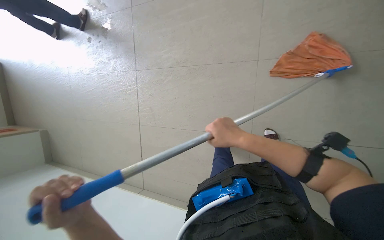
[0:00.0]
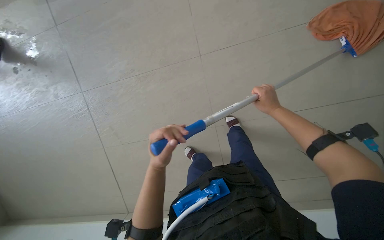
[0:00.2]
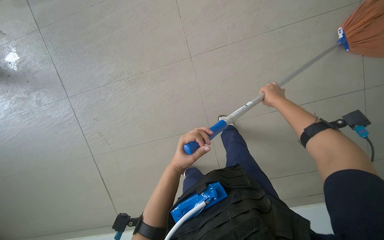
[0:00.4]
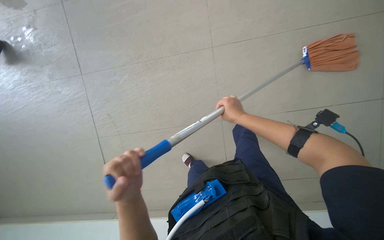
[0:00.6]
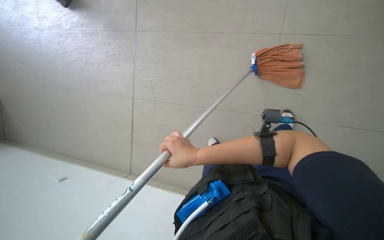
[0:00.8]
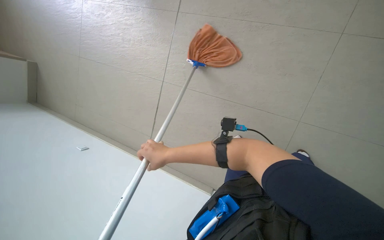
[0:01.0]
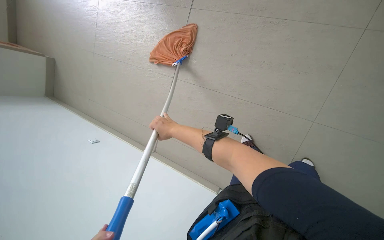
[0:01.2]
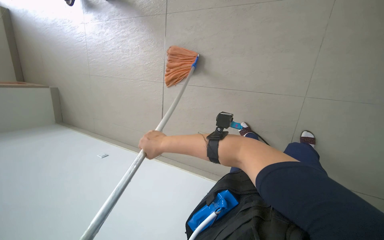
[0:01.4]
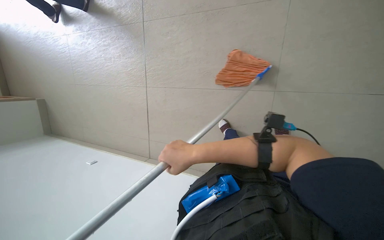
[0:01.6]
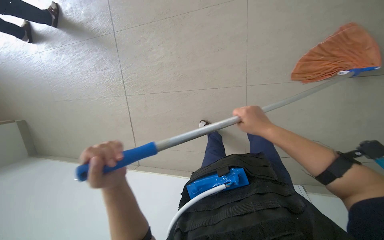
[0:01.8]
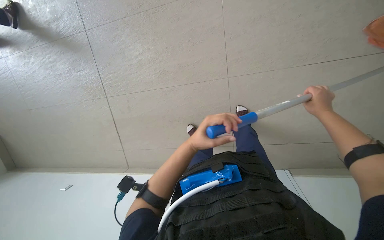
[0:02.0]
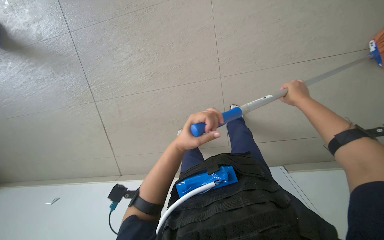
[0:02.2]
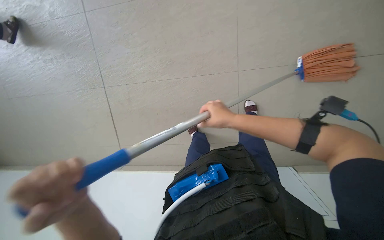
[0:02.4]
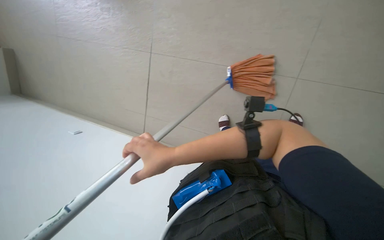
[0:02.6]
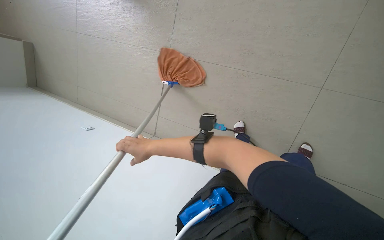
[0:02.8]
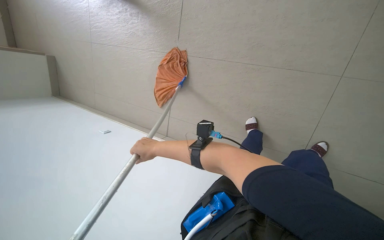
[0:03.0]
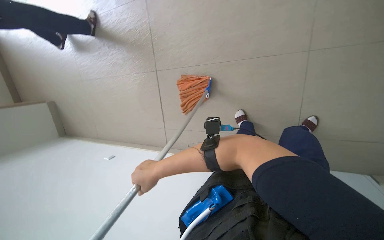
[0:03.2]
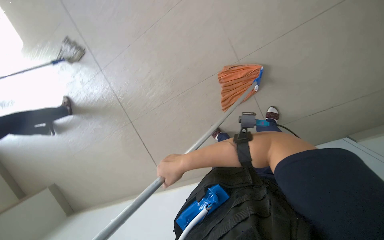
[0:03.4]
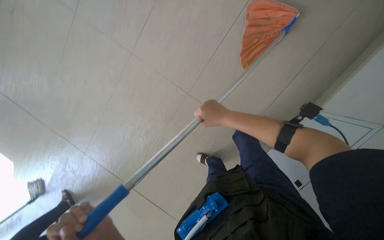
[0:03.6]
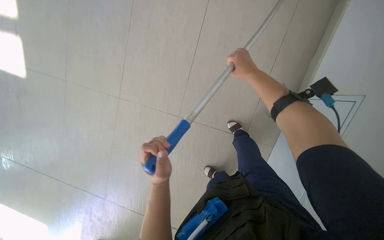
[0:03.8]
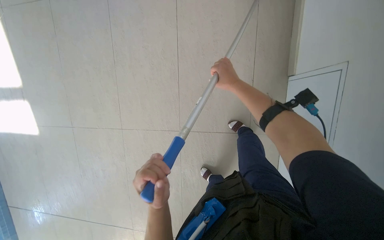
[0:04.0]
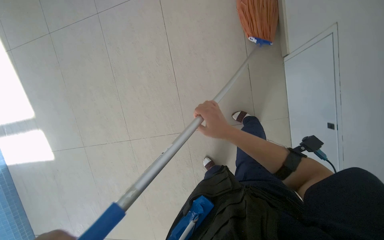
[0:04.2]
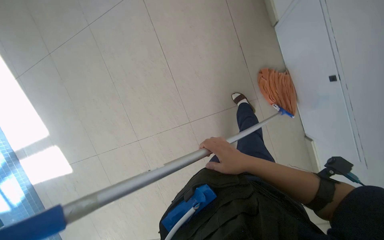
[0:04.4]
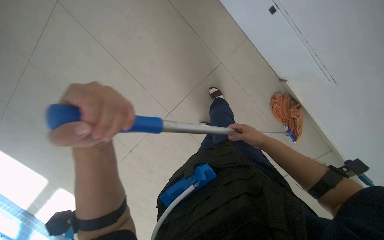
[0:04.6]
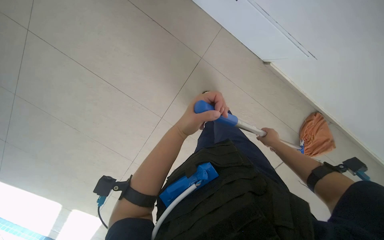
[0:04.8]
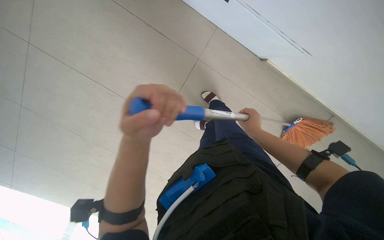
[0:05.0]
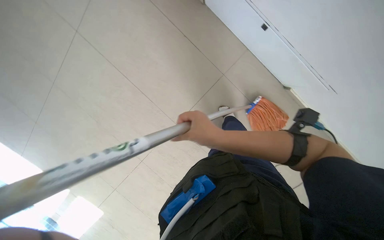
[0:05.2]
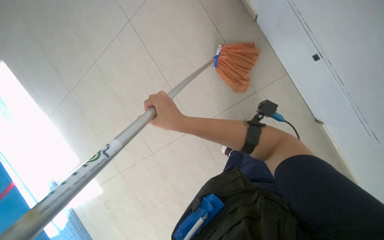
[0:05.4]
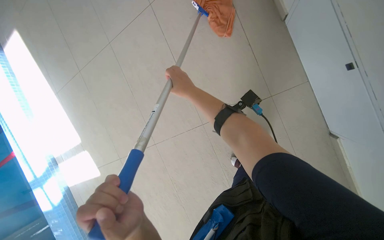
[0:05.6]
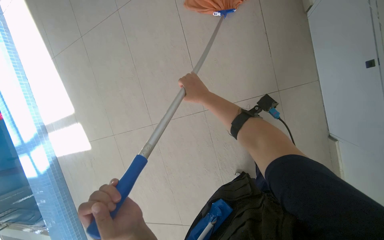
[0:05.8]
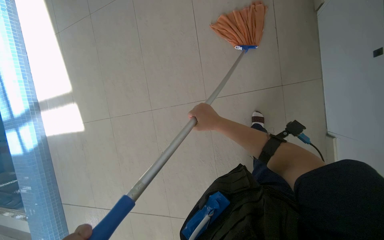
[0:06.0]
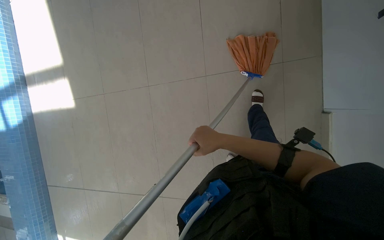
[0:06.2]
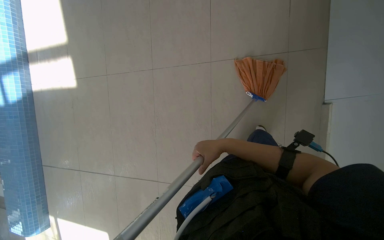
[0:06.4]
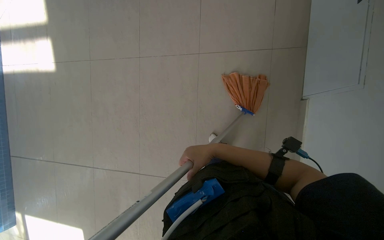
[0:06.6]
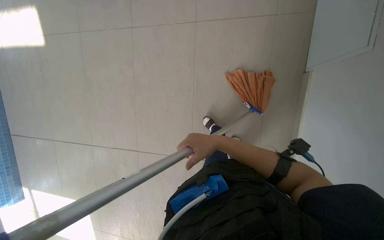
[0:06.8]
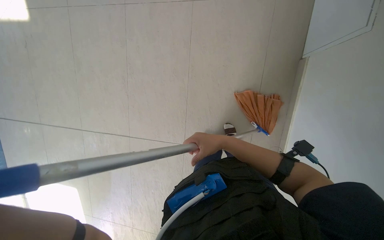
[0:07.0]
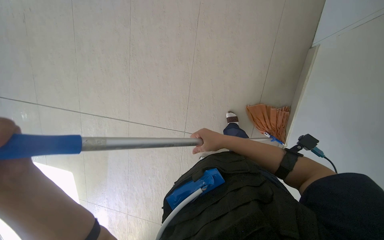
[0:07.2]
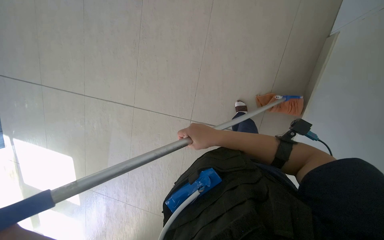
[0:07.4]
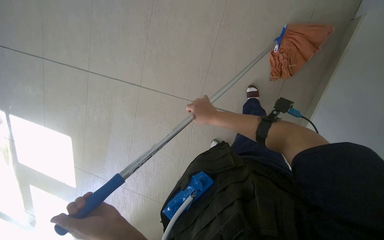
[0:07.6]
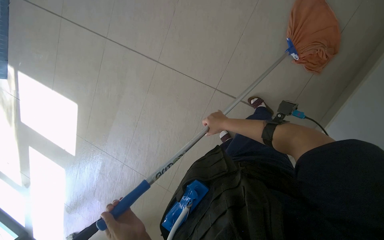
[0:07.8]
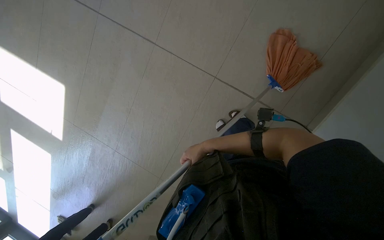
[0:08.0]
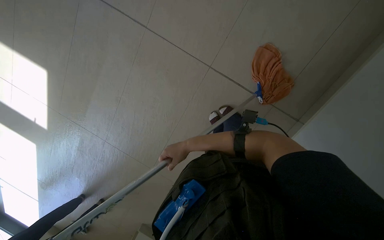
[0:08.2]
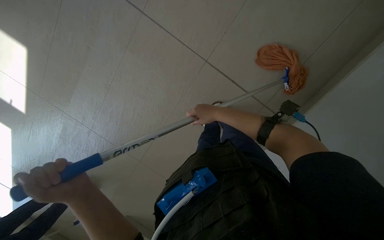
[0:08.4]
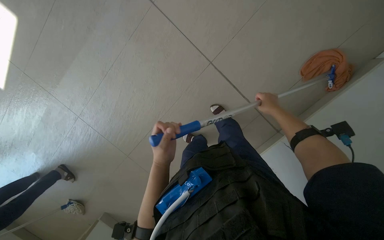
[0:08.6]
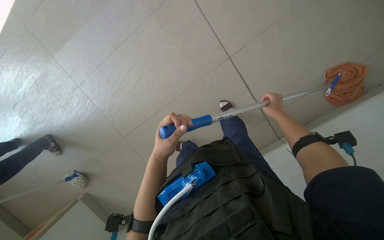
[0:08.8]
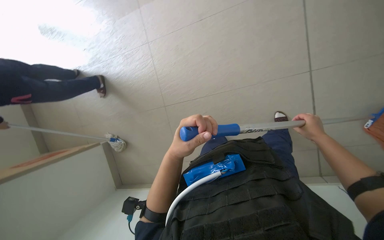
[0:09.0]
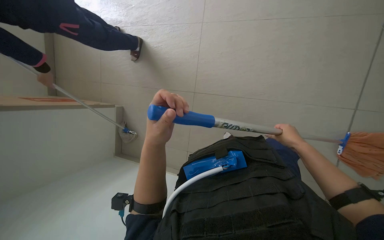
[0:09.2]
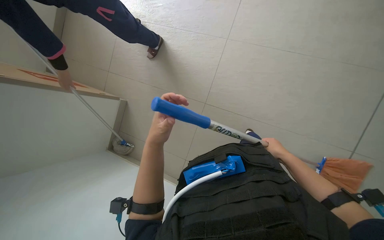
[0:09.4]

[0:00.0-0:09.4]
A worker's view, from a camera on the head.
Job: mopping floor.
The whole recording: Mopping pool deck. The worker dips and wrings a mop, then mops the tiled floor around the swimming pool, and wrings the mop again.
0:04.8 to 0:06.2: The camera is carried about 50 cm. The scene rotates clockwise by approximately 30 degrees.
0:06.2 to 0:07.8: The view tilts roughly 30 degrees downward. Everything in view rotates roughly 30 degrees clockwise.
0:07.8 to 0:09.4: The view tilts roughly 10 degrees downward. The right hand moves left and right over some 50 cm, changing direction 2 times.

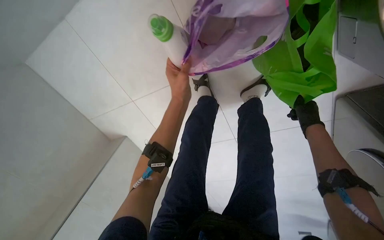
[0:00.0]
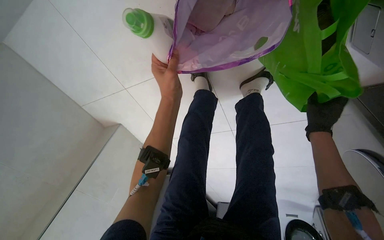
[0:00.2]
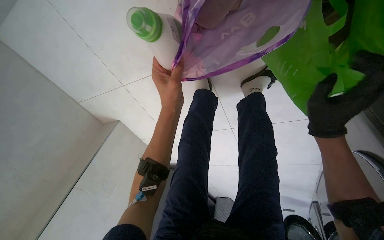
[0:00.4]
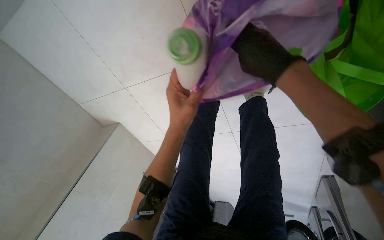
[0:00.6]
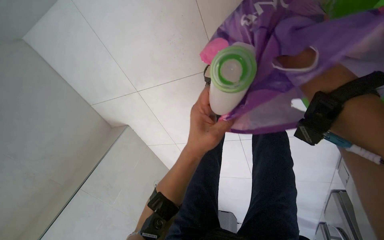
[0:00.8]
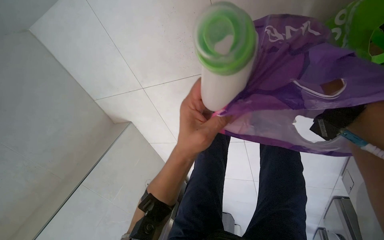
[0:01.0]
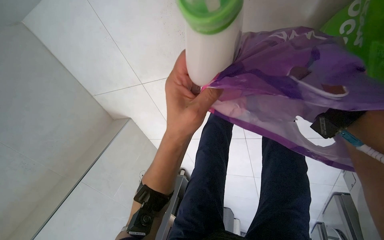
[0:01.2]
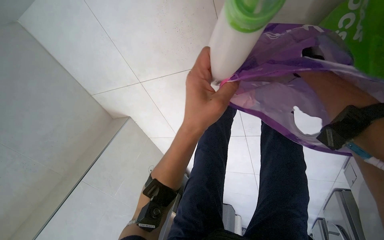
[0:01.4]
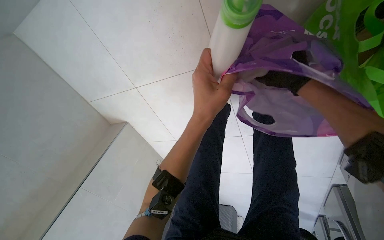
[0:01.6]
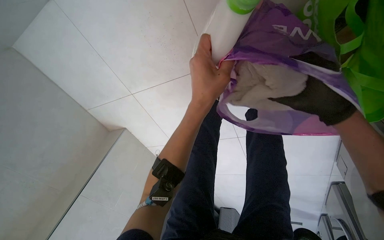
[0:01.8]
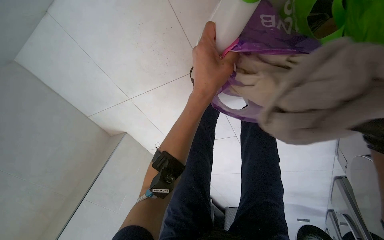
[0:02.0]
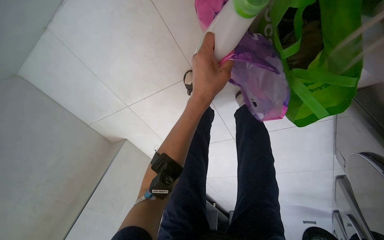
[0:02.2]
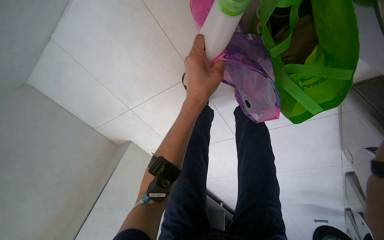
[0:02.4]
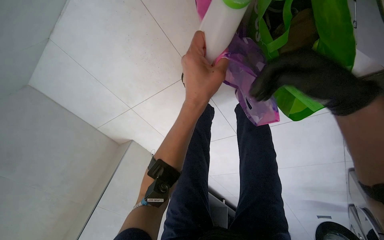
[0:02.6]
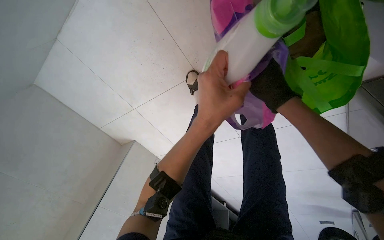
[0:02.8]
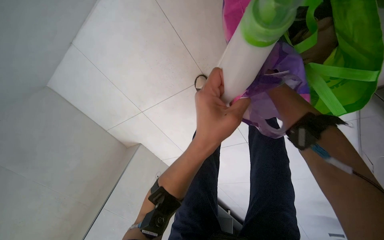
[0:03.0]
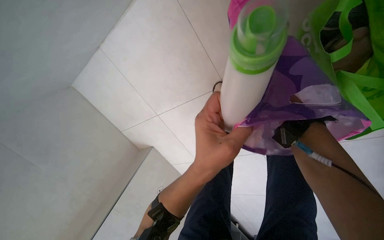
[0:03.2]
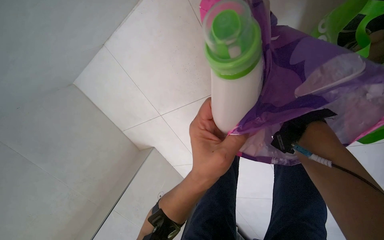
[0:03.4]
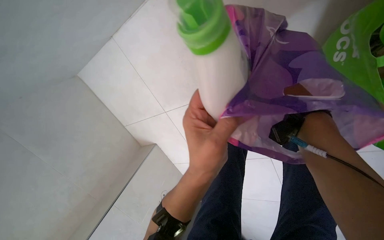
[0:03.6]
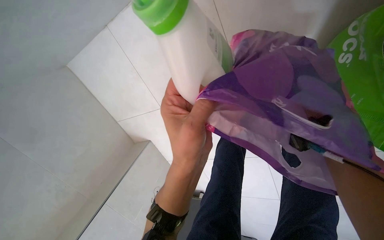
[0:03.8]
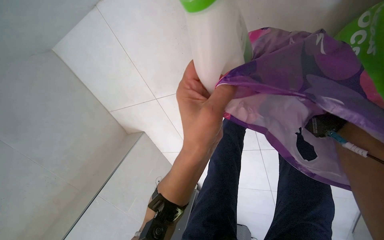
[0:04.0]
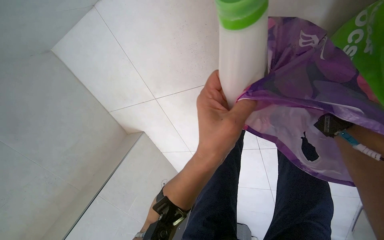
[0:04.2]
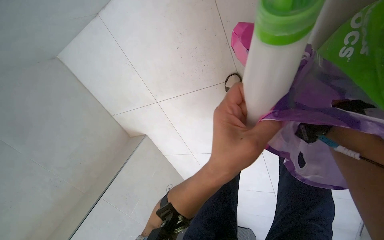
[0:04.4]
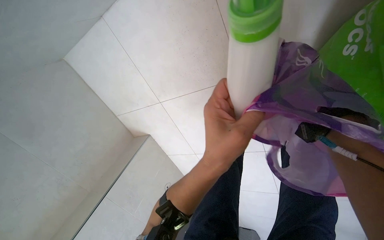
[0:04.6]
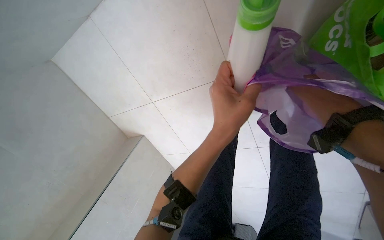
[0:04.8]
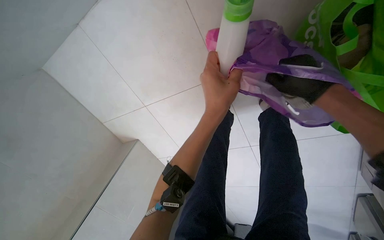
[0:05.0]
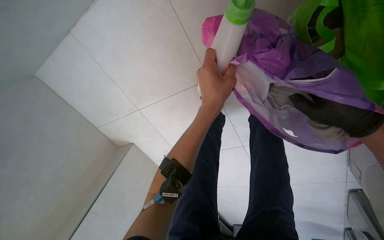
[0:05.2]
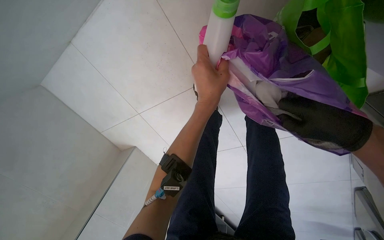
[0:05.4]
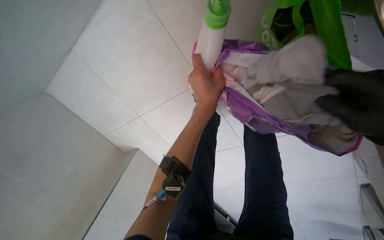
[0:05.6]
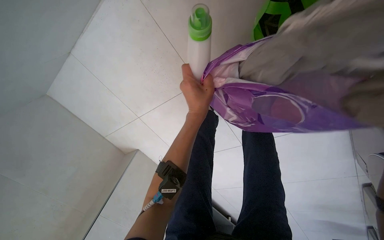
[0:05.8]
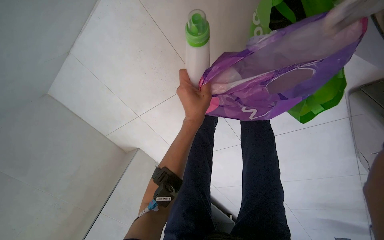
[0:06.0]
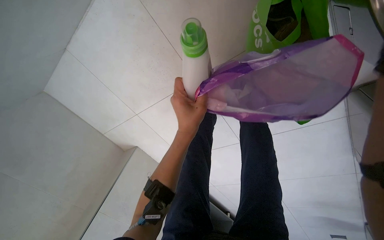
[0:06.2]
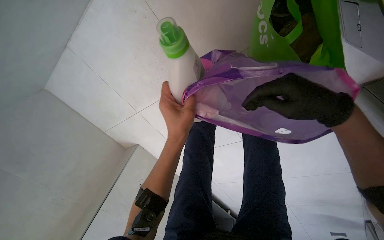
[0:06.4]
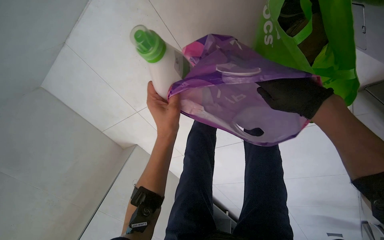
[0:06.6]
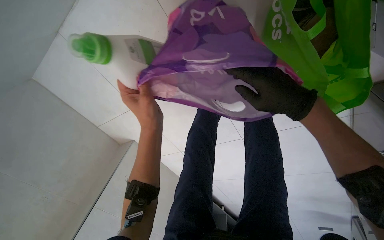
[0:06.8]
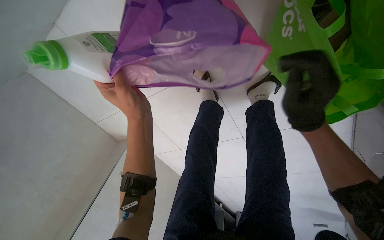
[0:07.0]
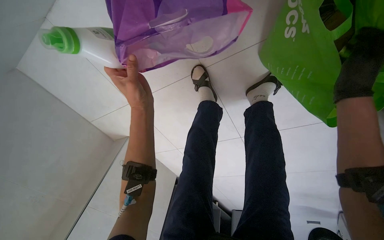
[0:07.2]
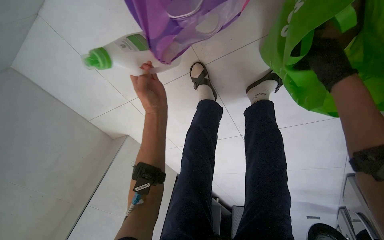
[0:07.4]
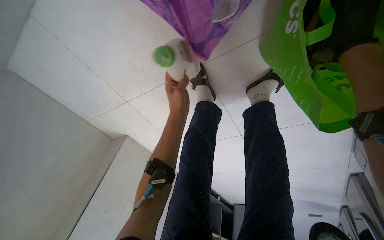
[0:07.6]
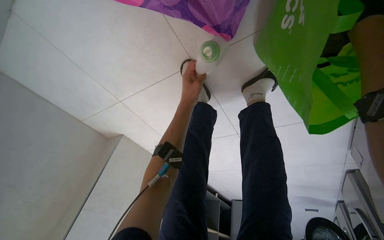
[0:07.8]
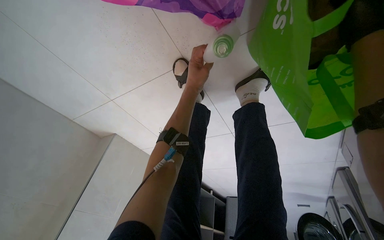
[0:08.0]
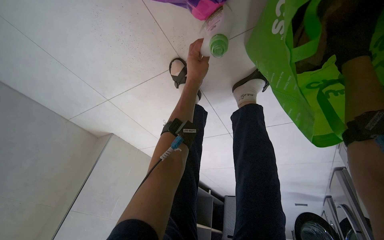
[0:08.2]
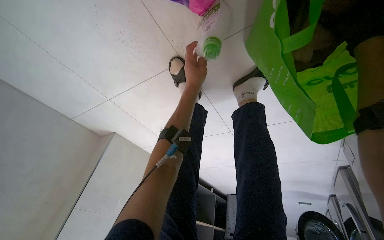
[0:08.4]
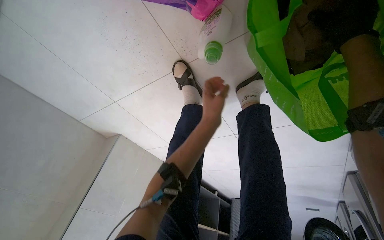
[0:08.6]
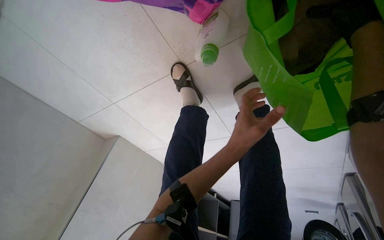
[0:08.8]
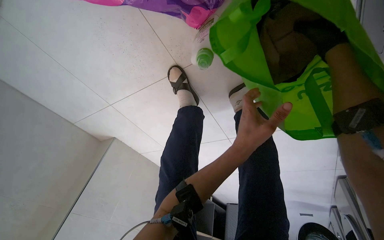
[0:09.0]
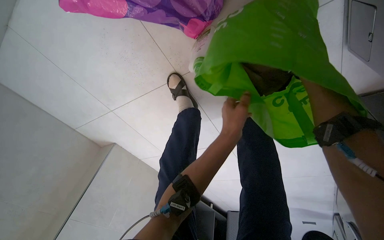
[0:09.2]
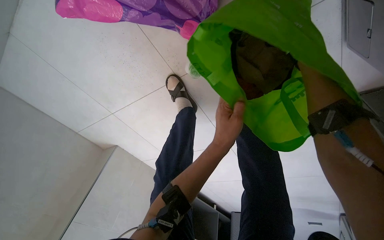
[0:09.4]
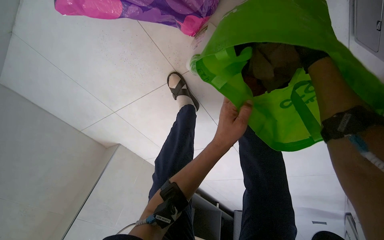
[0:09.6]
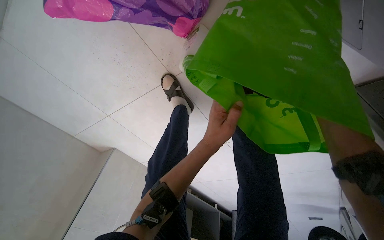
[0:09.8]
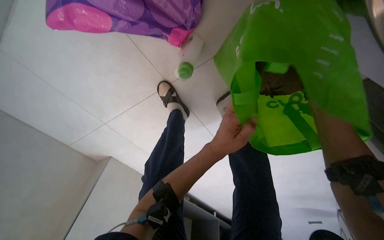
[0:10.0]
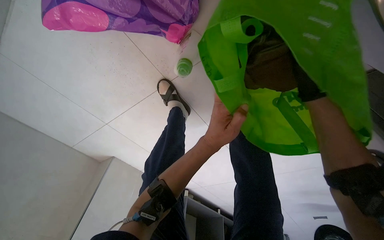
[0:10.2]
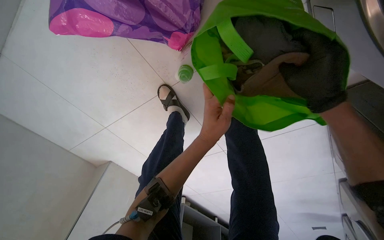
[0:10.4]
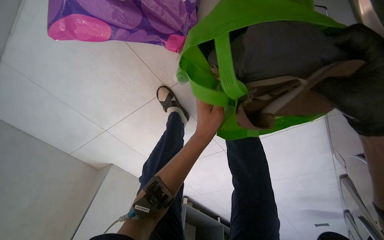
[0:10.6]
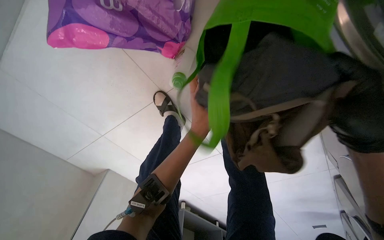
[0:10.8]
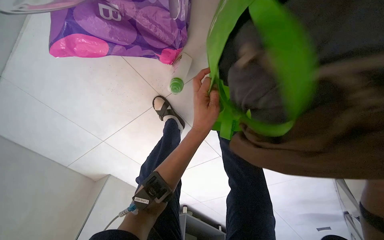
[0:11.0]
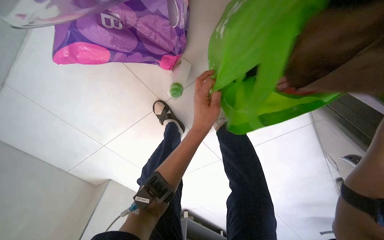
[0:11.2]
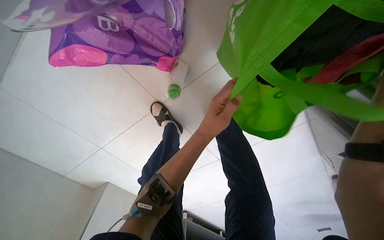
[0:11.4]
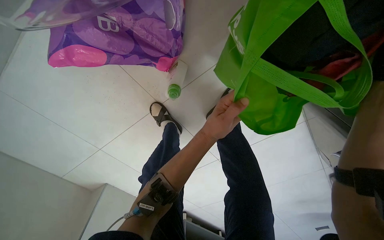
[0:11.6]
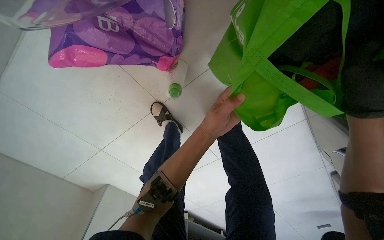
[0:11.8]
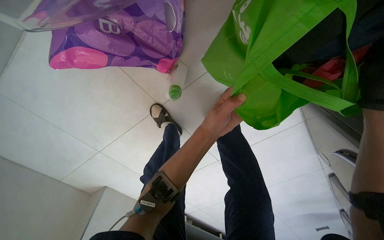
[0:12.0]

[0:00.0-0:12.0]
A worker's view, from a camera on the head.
Job: managing laundry.
The whole recording: Unloading clothes from bags. The worker removes clothes from various bags.
0:07.6 to 0:09.0: The left hand travels to the right, down the picture and nearer to the camera by about 25 cm.
0:09.0 to 0:10.4: The right hand is displaced down the picture and nearer to the camera by roughly 20 cm.
